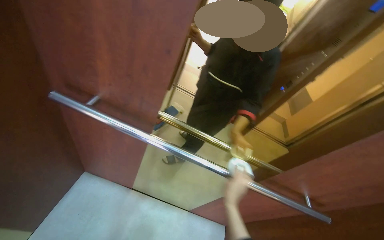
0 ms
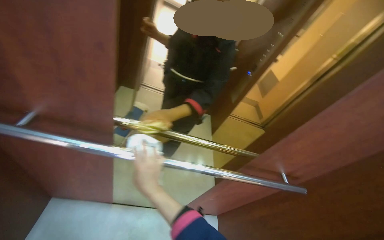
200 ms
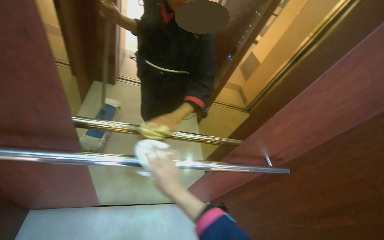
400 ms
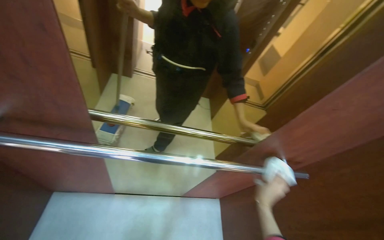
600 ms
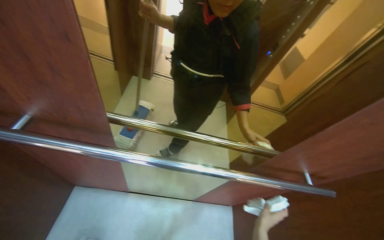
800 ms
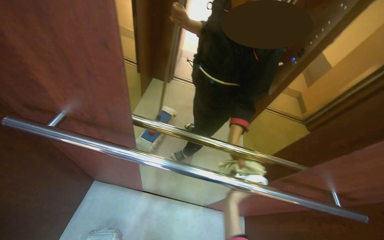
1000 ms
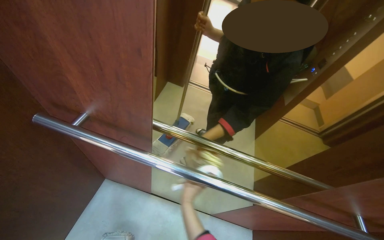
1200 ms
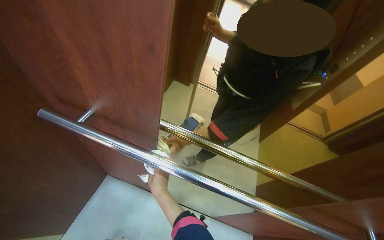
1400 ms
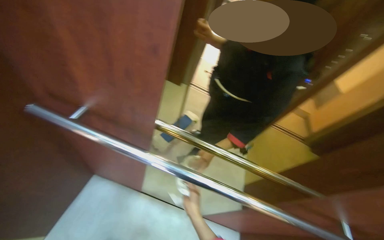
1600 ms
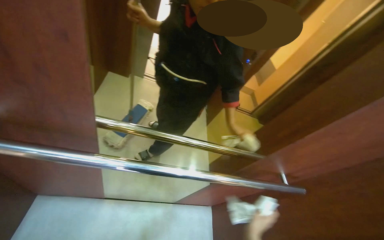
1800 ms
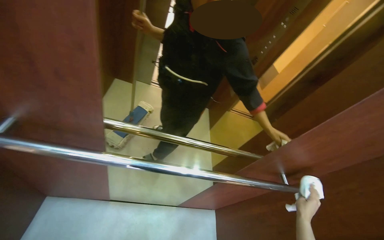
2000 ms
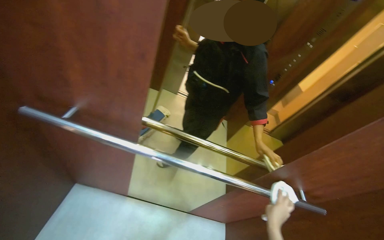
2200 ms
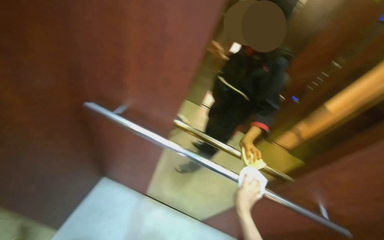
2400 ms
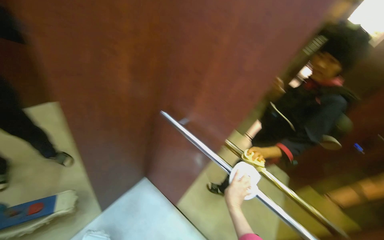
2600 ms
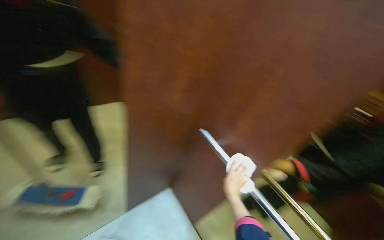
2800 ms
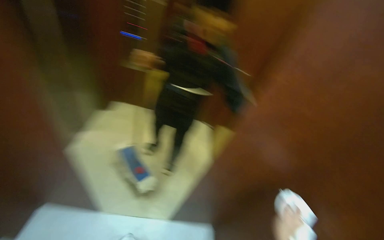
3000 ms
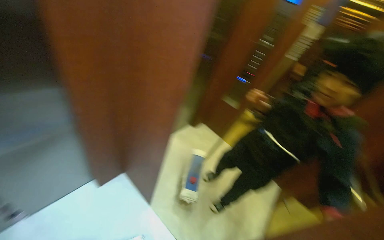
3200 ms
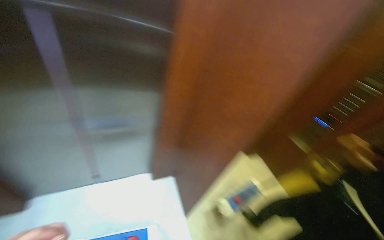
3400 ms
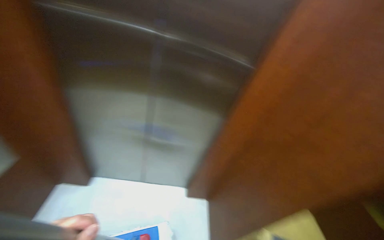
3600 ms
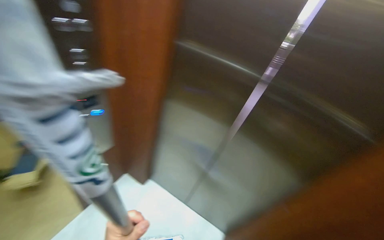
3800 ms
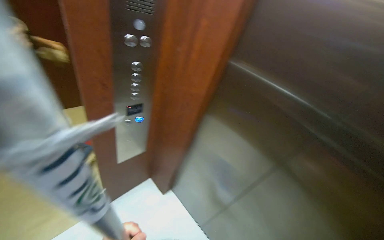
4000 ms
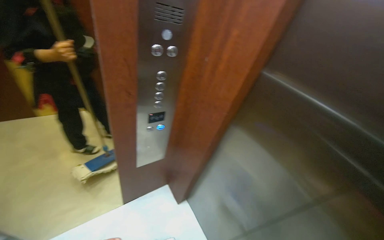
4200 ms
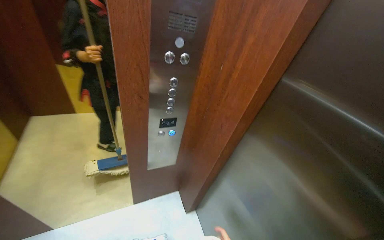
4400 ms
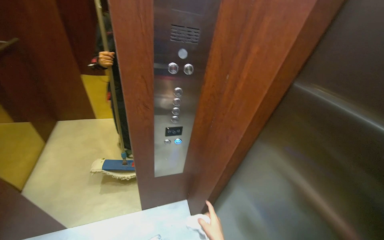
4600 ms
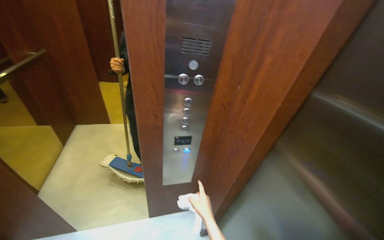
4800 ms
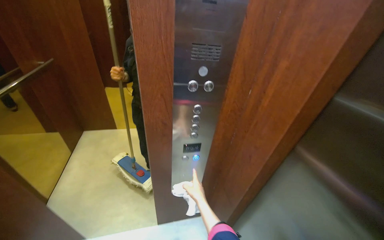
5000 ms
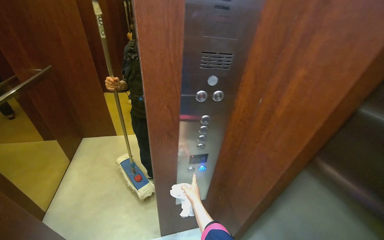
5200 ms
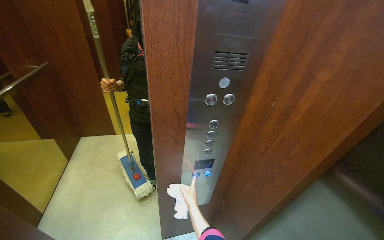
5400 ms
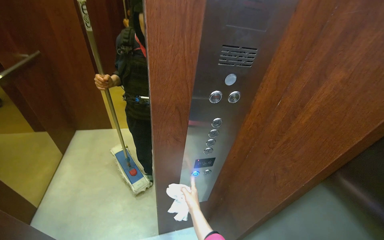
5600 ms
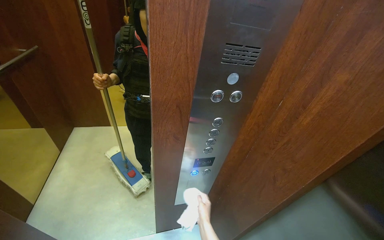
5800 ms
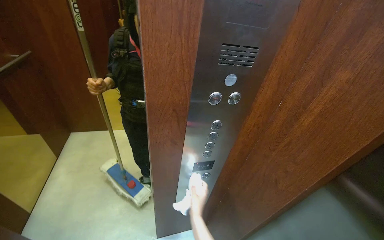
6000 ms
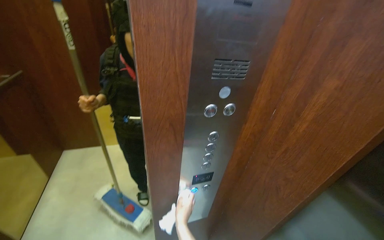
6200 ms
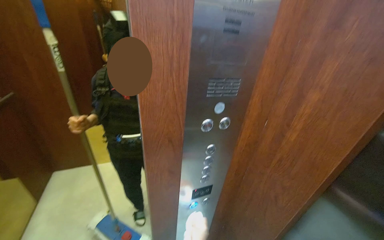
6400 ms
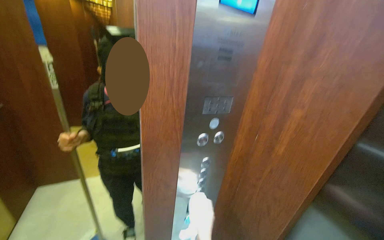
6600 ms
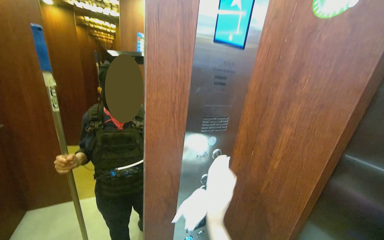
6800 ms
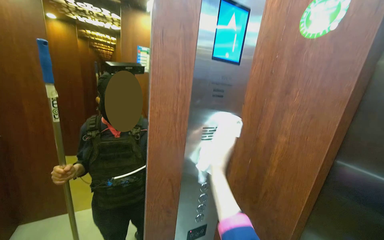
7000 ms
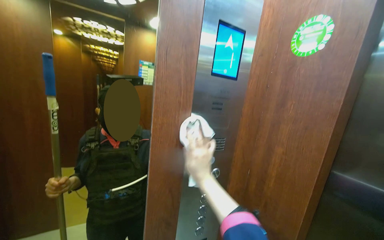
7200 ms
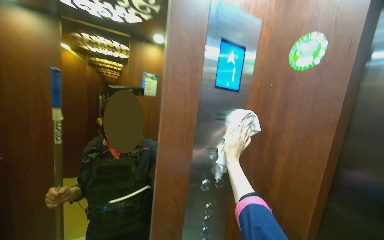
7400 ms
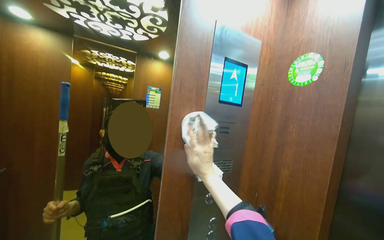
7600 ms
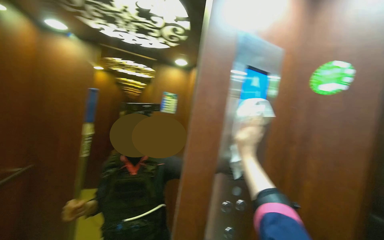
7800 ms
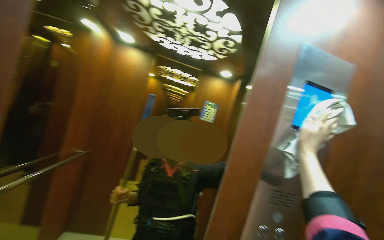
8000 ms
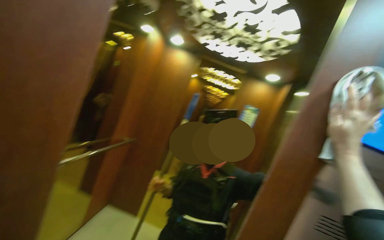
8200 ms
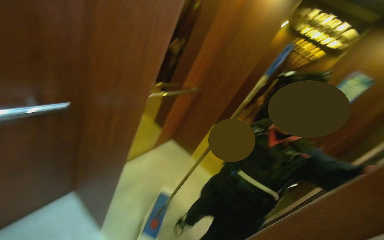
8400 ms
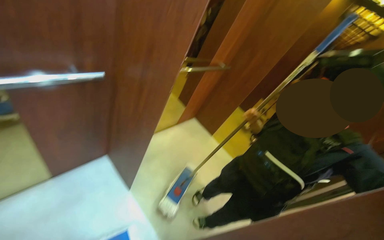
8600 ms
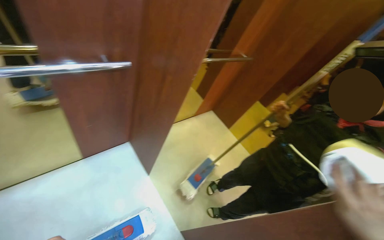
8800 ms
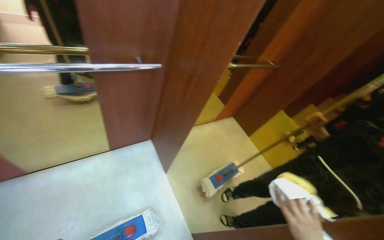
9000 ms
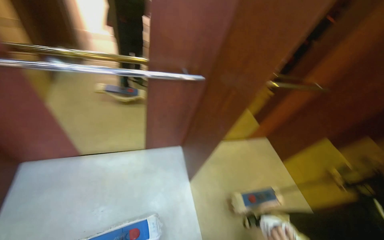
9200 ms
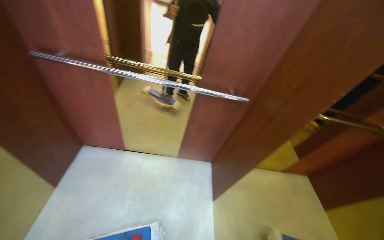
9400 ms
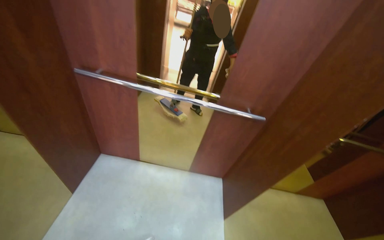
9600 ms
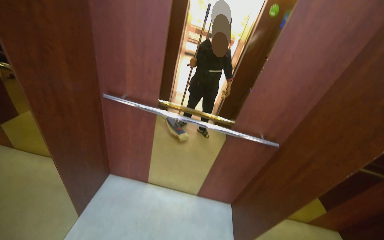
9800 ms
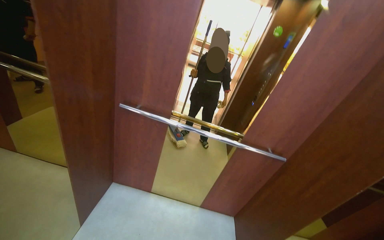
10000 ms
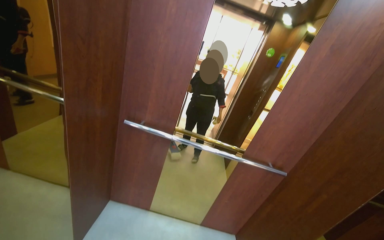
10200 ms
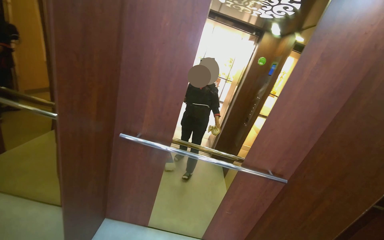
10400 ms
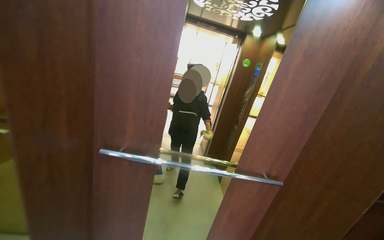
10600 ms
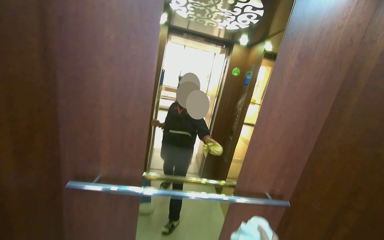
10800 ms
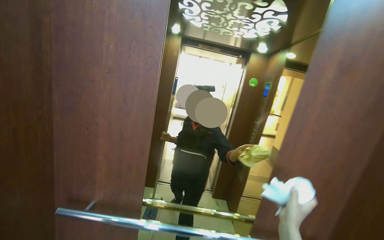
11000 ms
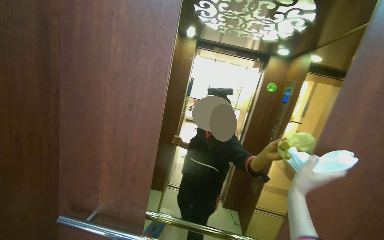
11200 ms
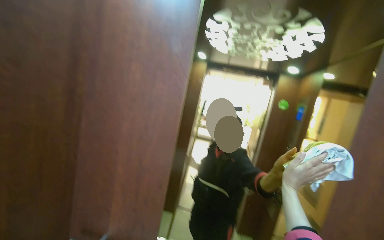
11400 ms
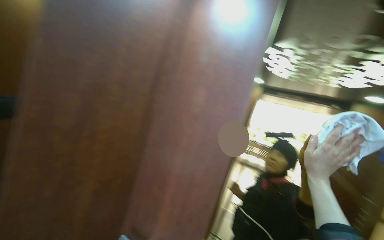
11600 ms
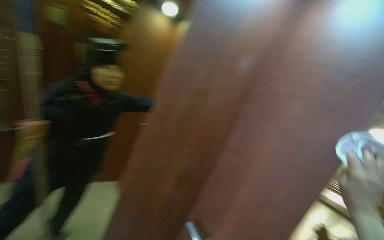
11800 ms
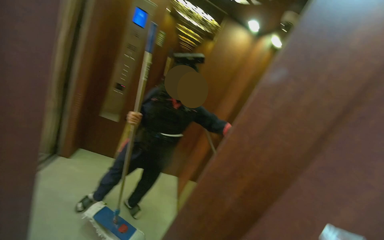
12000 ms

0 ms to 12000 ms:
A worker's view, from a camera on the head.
Job: wiping surfaces.
The whole recording: Cleaning elevator interior. The worker cleans the elevator interior and floor, including the ceiling, walls, control panel, and handrails, using a cloth.
1600 ms to 3000 ms: The head rotates approximately 75 degrees to the left. The camera pitches upward, by approximately 40 degrees.
3000 ms to 4400 ms: The head rotates roughly 150 degrees to the left. The camera pitches upward, by some 55 degrees.
6000 ms to 7600 ms: The view tips upward by approximately 35 degrees.
7600 ms to 9000 ms: The wearer's head swings roughly 85 degrees to the left. The view tilts some 20 degrees downward.
9000 ms to 10400 ms: The camera travels roughly 40 cm. The head rotates approximately 30 degrees to the left. The camera pitches upward, by about 35 degrees.
10400 ms to 12000 ms: The wearer's head swings some 80 degrees to the left. The wearer looks roughly 30 degrees further upward.

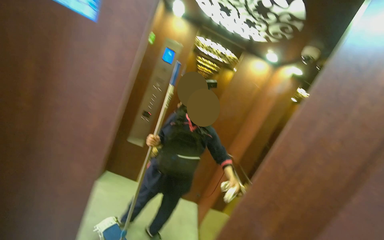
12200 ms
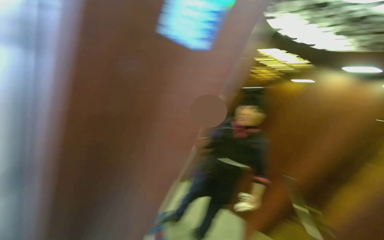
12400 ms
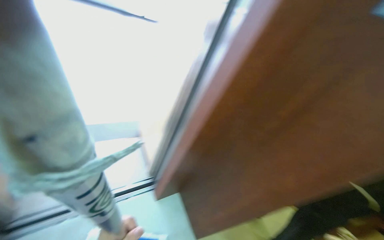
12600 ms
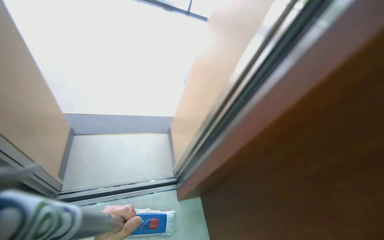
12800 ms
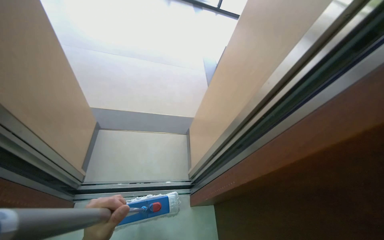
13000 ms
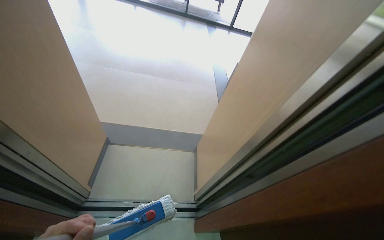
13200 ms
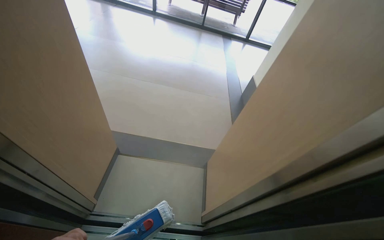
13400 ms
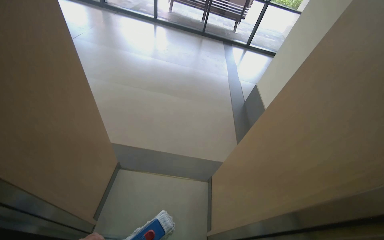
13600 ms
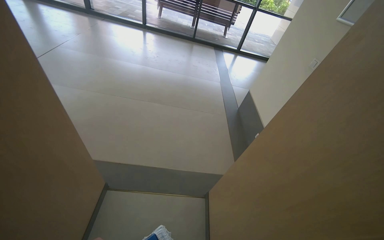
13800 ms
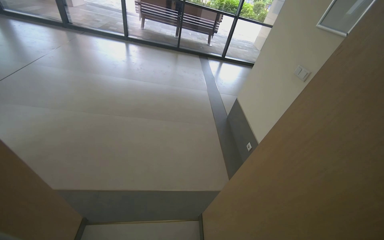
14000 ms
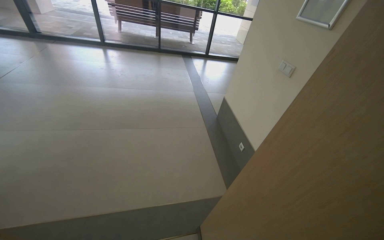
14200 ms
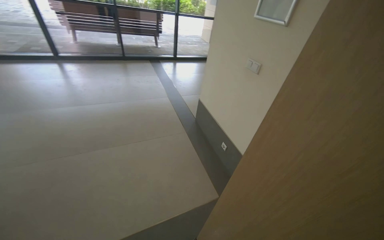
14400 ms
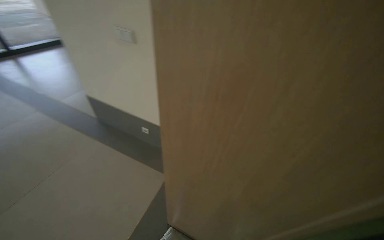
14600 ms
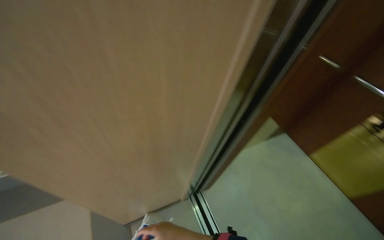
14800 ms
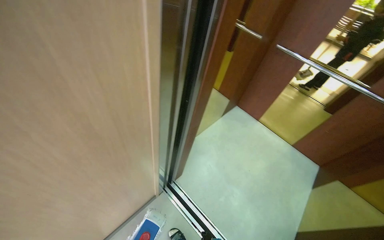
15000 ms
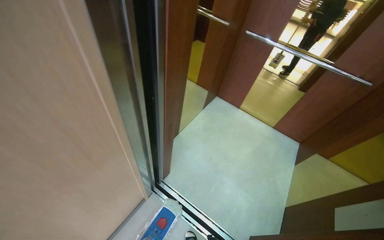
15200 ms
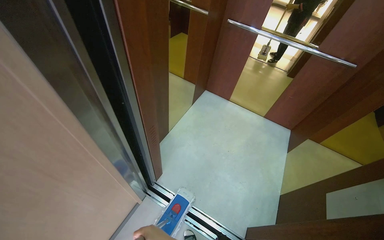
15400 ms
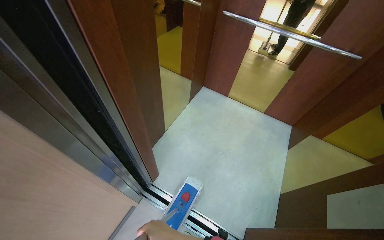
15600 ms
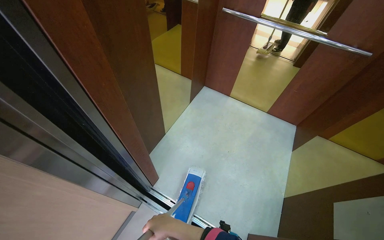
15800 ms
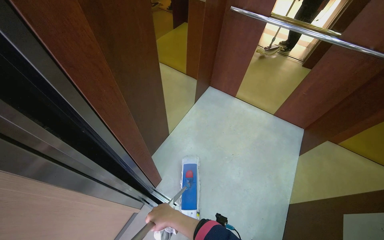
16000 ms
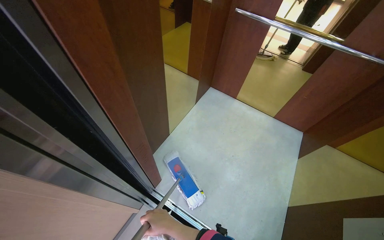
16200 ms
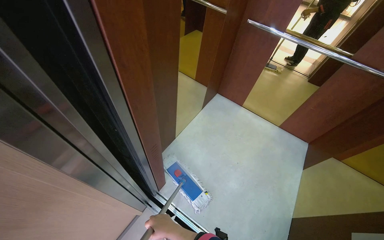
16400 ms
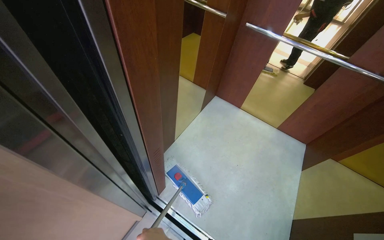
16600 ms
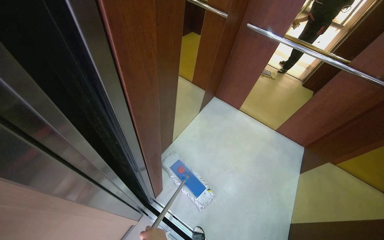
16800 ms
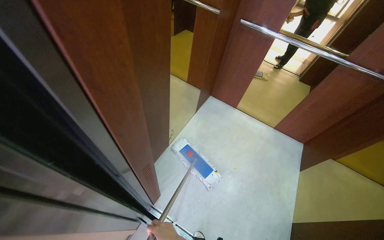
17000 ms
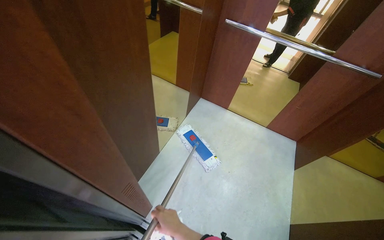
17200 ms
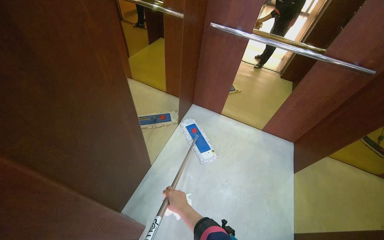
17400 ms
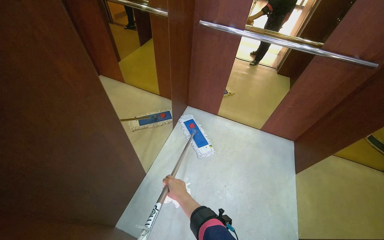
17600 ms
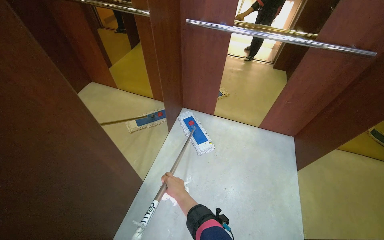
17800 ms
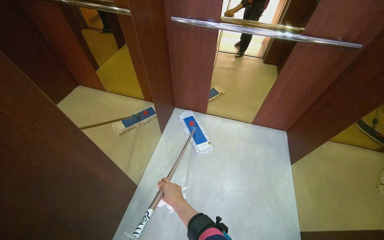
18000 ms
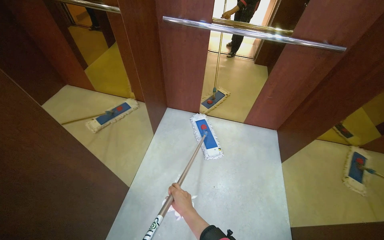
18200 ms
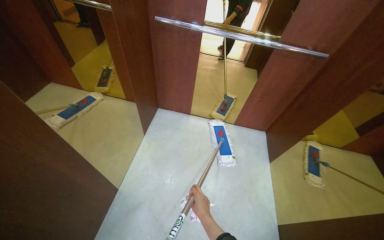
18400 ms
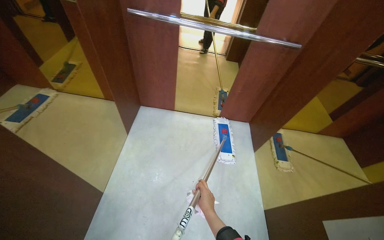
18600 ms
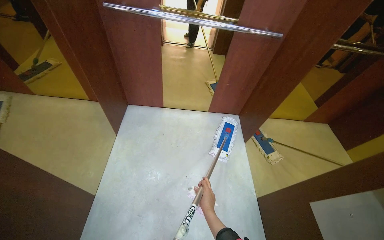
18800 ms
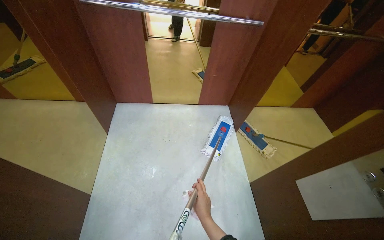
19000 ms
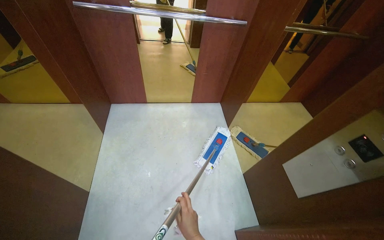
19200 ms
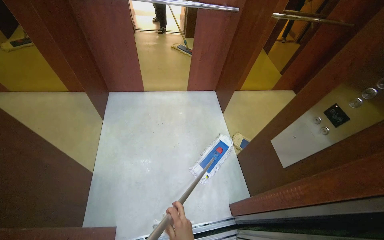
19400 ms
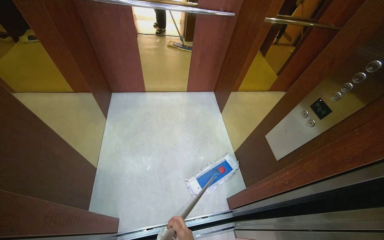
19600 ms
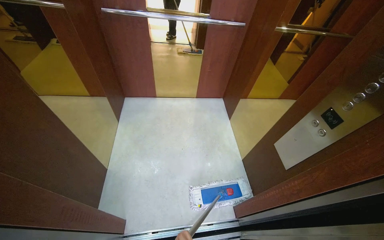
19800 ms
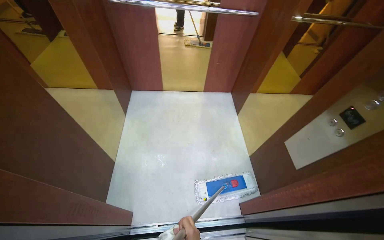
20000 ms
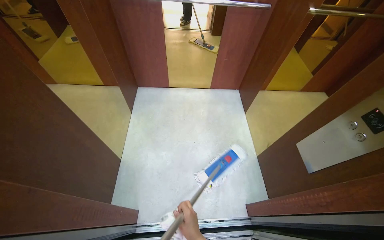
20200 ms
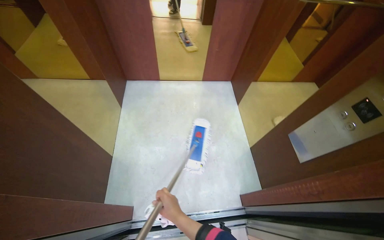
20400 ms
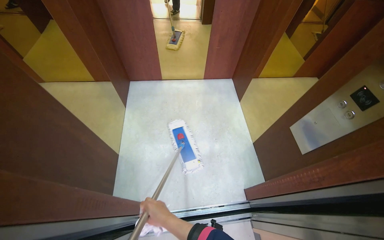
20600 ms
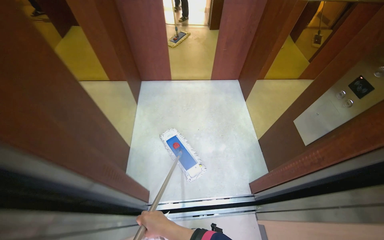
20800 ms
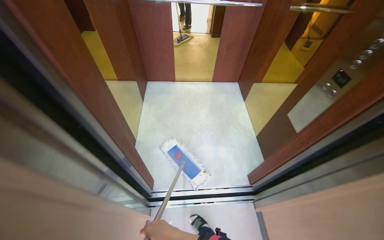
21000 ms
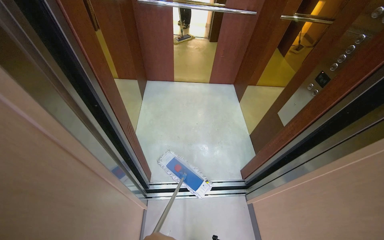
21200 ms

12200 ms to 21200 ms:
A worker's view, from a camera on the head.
Job: wiping surfaces.
The whole recording: Cleaning elevator interior. The worker cleans the elevator interior and floor, including the ceiling, walls, control panel, and handrails, using a cloth.
12200 ms to 13800 ms: The camera is carried roughly 50 cm. The head rotates approximately 85 degrees to the left.
13800 ms to 15200 ms: The camera is carried roughly 40 cm. The head rotates about 145 degrees to the right. The view tips downward by some 25 degrees.
16600 ms to 18200 ms: The camera travels some 50 cm.
18200 ms to 19800 ms: The wearer looks some 20 degrees further to the right.
